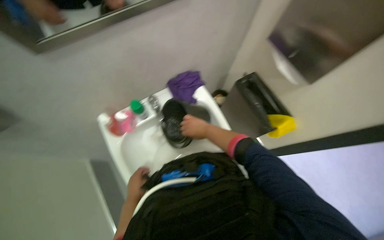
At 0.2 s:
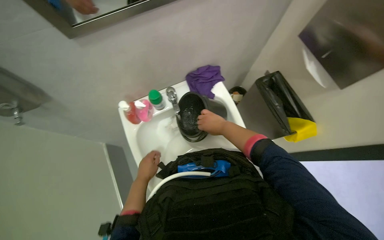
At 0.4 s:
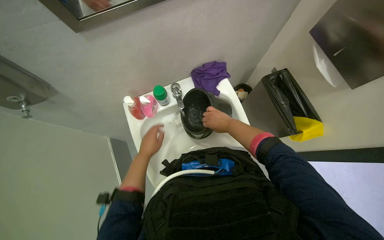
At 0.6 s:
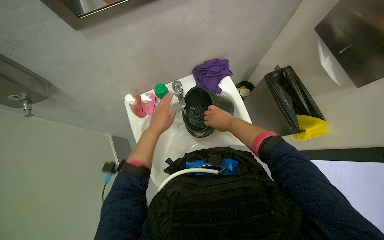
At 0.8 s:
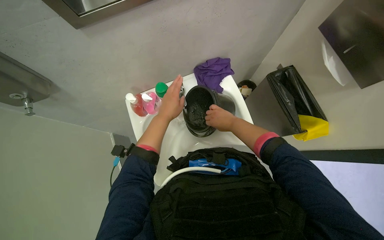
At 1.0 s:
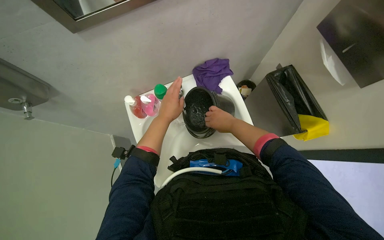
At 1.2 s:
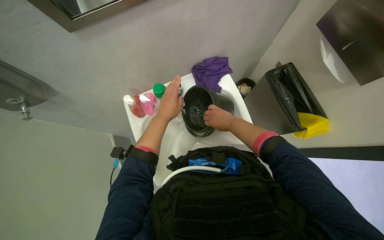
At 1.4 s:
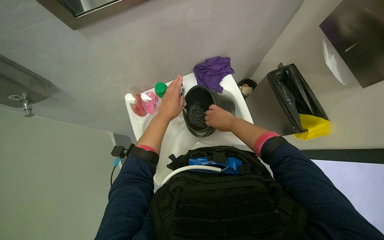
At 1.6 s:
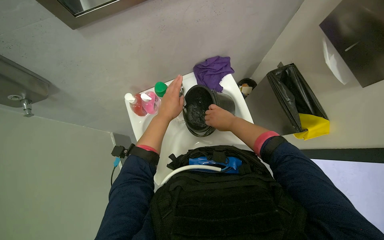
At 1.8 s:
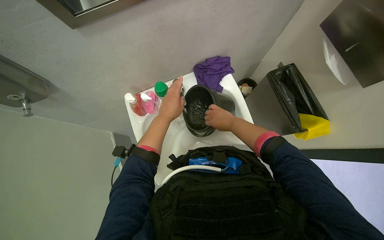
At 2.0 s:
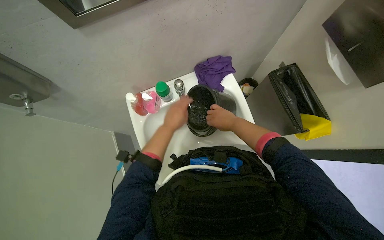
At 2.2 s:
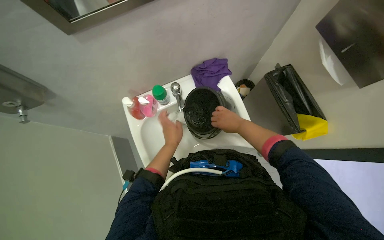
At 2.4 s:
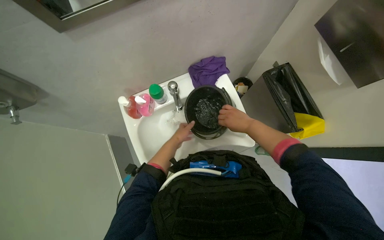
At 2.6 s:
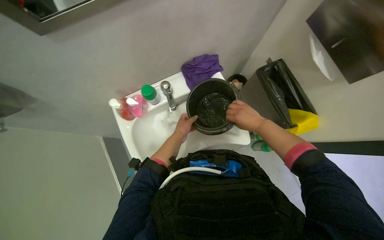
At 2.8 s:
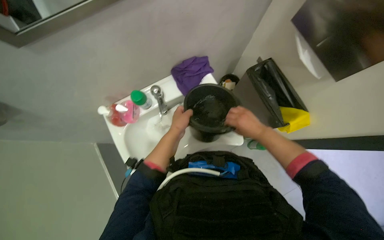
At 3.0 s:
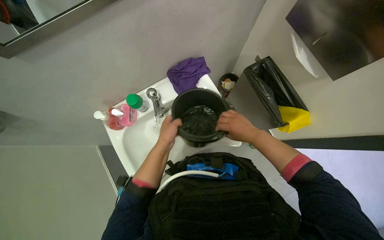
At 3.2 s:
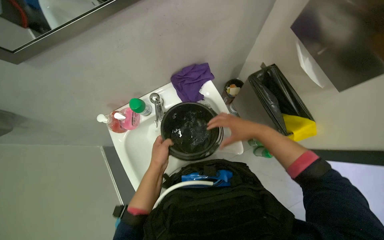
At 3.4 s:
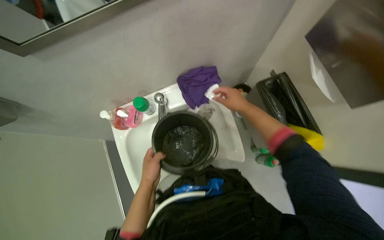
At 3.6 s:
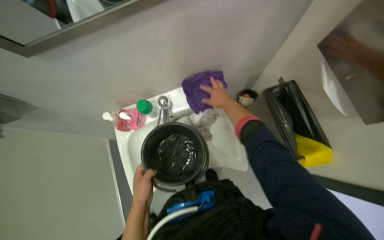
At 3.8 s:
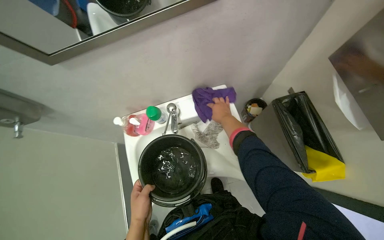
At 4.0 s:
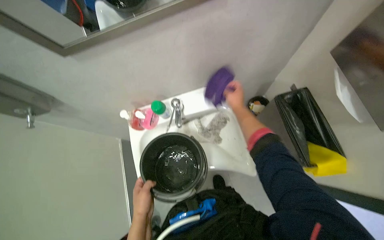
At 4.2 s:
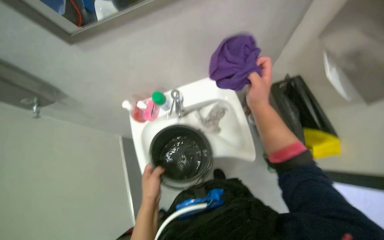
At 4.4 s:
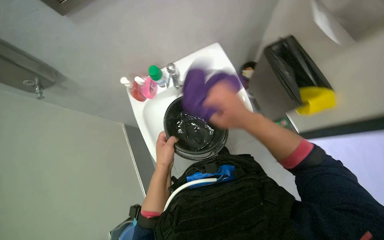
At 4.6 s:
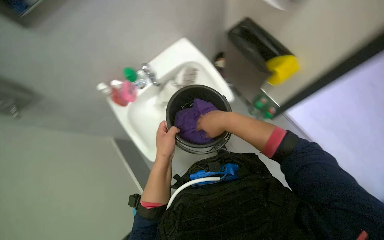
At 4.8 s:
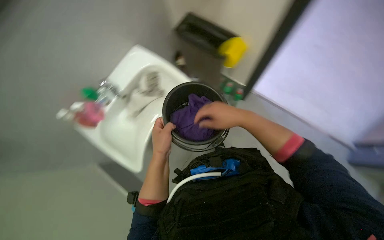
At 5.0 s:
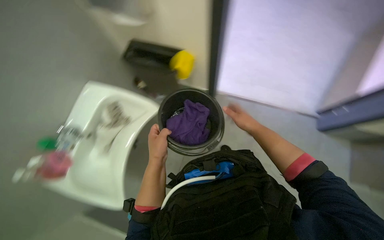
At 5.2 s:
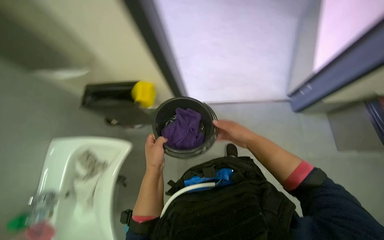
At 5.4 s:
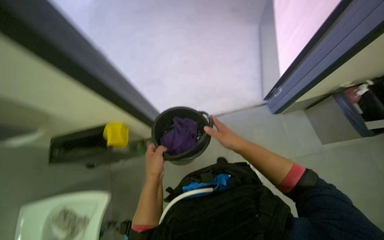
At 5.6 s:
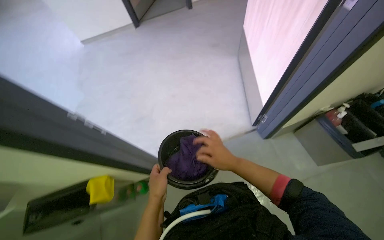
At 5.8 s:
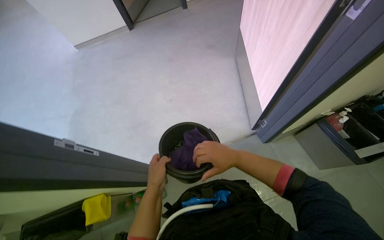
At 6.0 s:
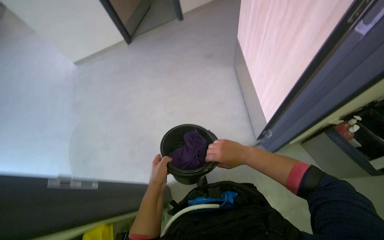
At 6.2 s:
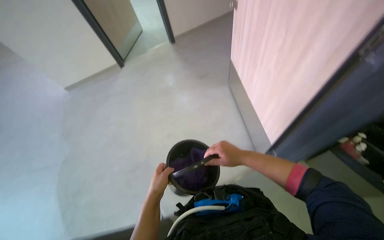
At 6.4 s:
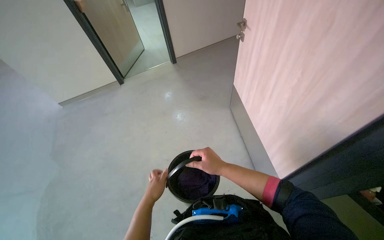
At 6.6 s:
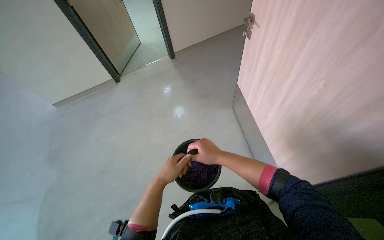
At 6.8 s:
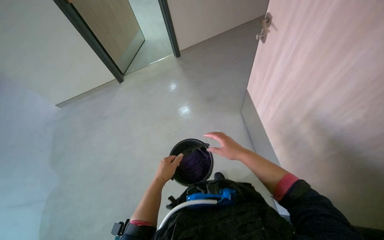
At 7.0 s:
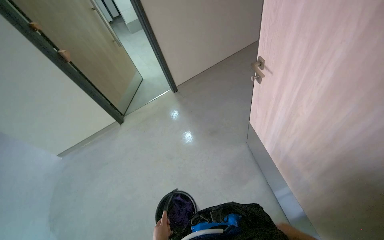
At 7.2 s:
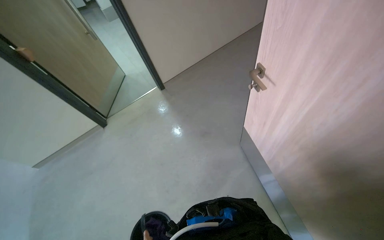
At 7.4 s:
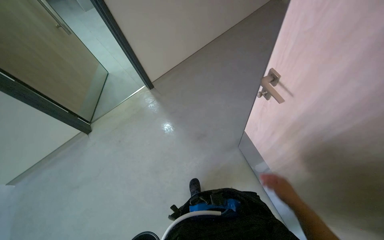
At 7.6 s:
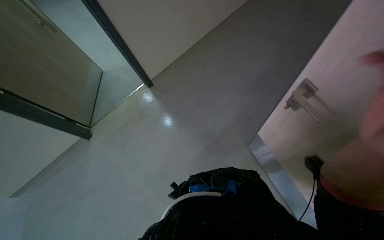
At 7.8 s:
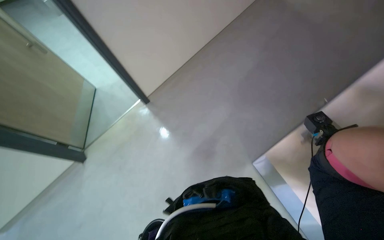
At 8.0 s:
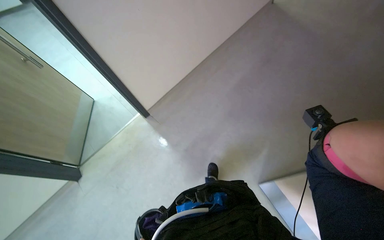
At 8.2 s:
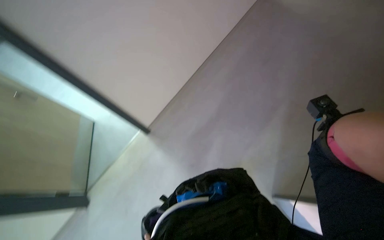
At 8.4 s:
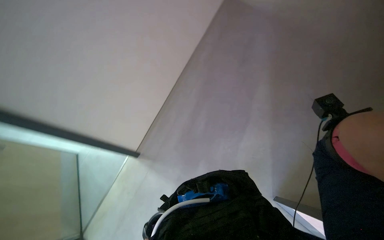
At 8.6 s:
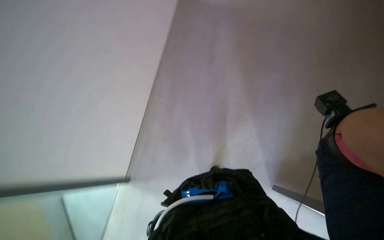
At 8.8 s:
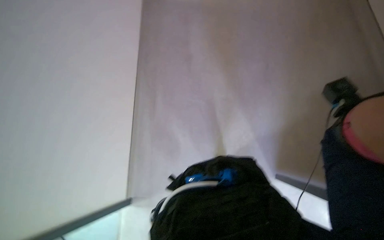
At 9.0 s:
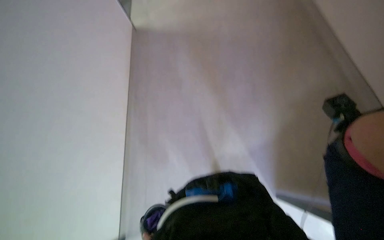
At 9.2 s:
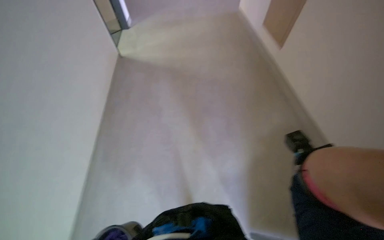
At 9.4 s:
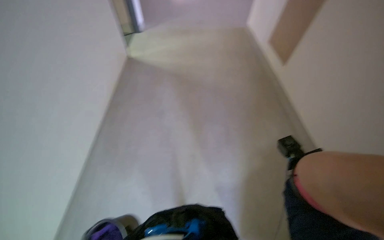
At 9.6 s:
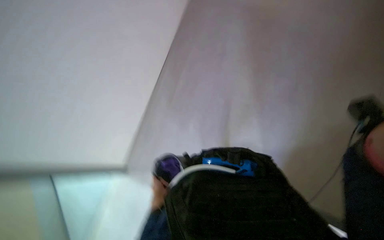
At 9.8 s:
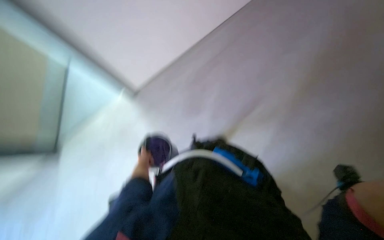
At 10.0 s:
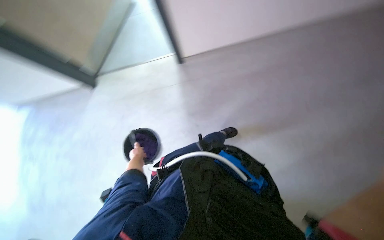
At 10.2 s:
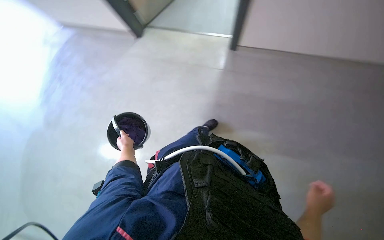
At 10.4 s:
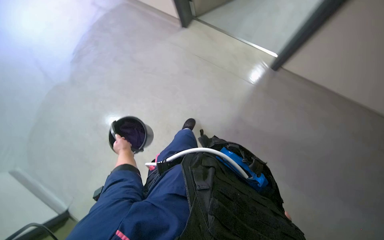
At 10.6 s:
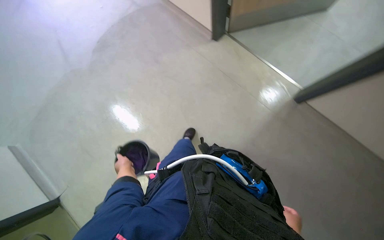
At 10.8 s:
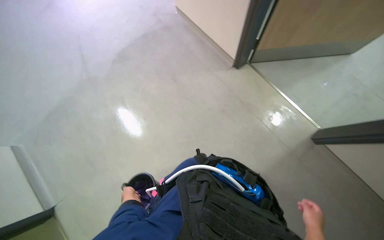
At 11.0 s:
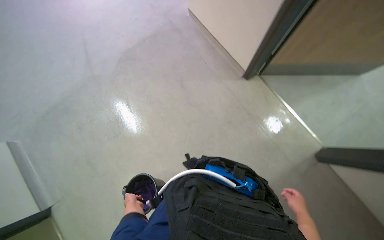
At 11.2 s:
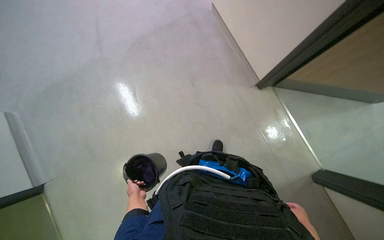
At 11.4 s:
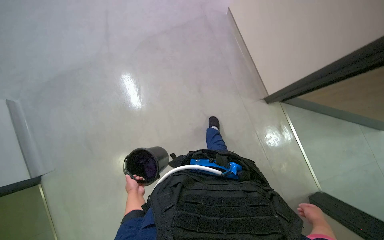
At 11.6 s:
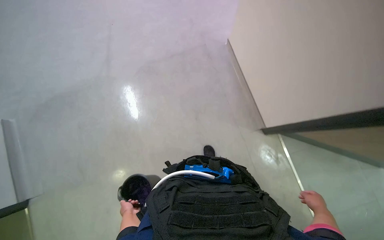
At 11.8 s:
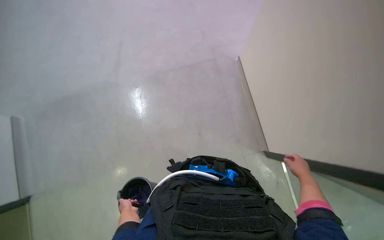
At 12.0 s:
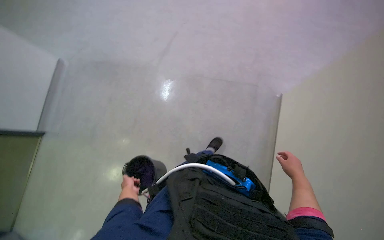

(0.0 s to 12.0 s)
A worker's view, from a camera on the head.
Job: preparing cleaning supplies.
The whole recording: Preparing cleaning supplies. The worker fills a bucket with water, adds a cloth, and wrings it out.
0.0 s - 1.6 s: The left hand goes about 20 cm up the picture.
1.6 s - 3.0 s: The left hand moves roughly 15 cm farther from the camera and comes back. The right hand heads to the right, covering about 10 cm.
3.0 s - 4.4 s: The right hand moves nearer to the camera and to the left, some 20 cm. Meanwhile the left hand goes about 20 cm down the picture.
4.4 s - 6.0 s: The head rotates about 40 degrees to the right. The camera pitches upward, by approximately 10 degrees.
6.0 s - 7.6 s: The head travels about 50 cm. The head rotates about 25 degrees to the right. The view tips upward by some 15 degrees.
7.6 s - 9.0 s: The wearer looks about 20 degrees further upward.
10.4 s - 12.0 s: The view tips upward by about 15 degrees. The scene rotates clockwise by about 40 degrees. The right hand shifts approximately 70 cm up the picture.

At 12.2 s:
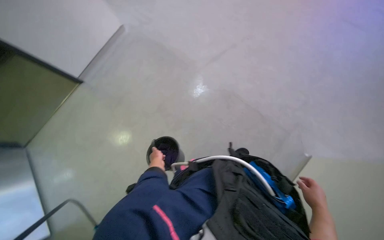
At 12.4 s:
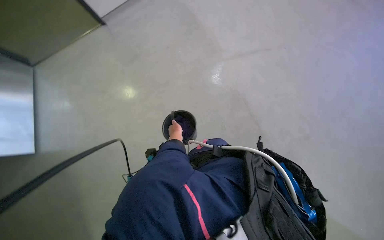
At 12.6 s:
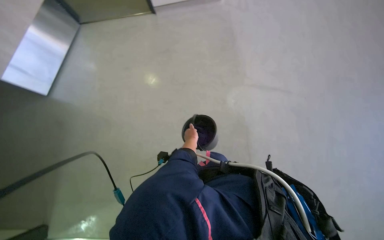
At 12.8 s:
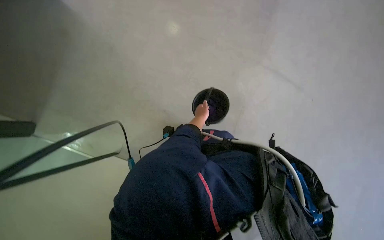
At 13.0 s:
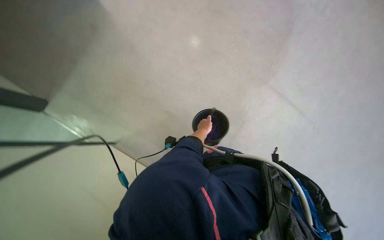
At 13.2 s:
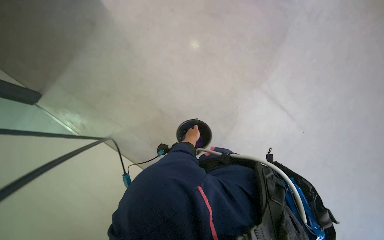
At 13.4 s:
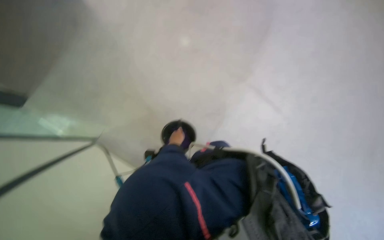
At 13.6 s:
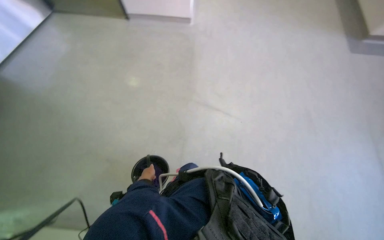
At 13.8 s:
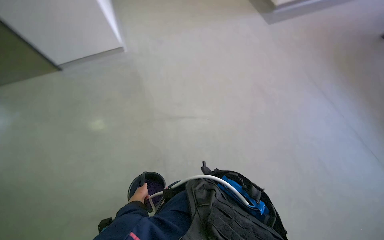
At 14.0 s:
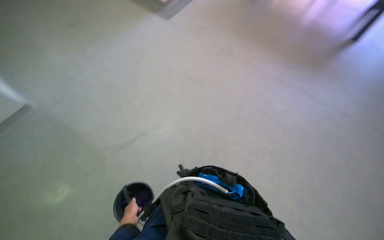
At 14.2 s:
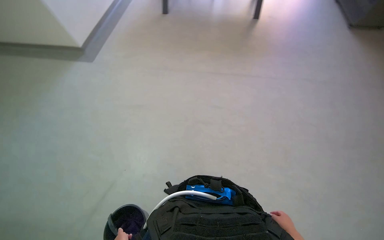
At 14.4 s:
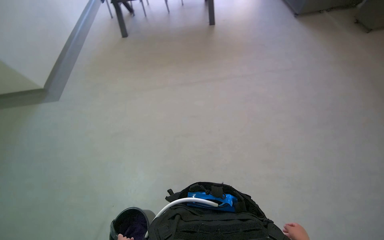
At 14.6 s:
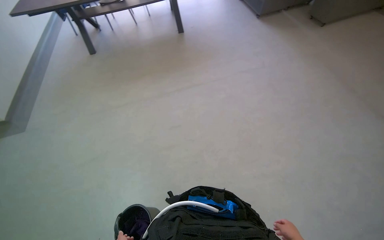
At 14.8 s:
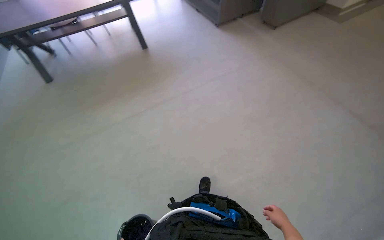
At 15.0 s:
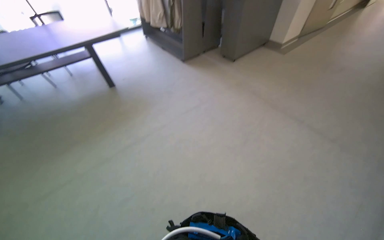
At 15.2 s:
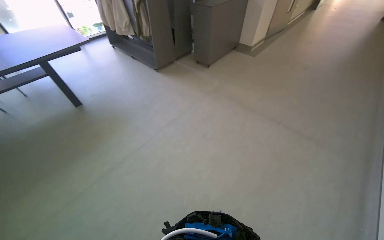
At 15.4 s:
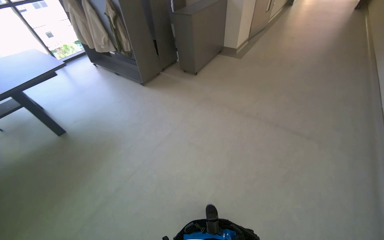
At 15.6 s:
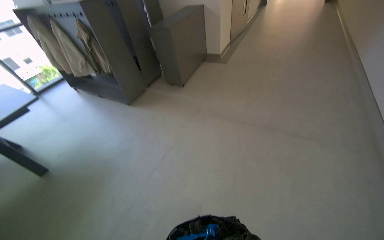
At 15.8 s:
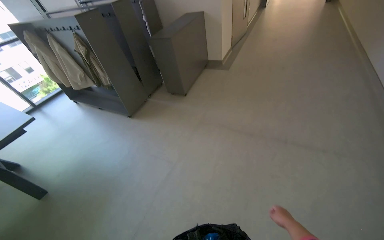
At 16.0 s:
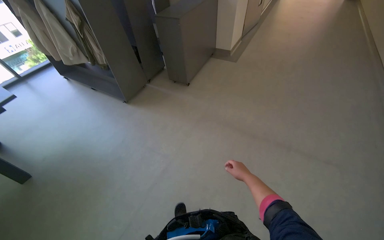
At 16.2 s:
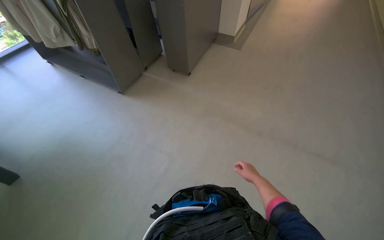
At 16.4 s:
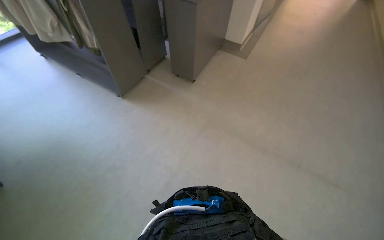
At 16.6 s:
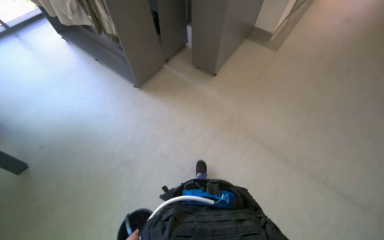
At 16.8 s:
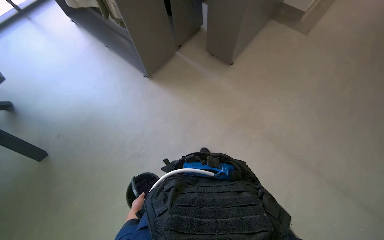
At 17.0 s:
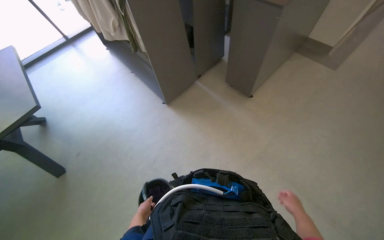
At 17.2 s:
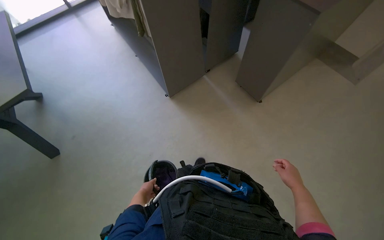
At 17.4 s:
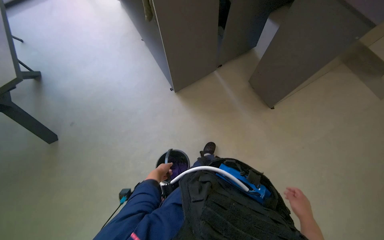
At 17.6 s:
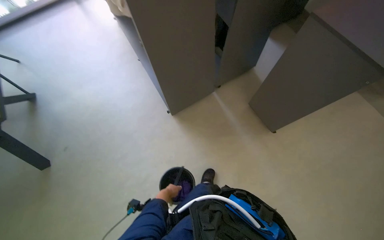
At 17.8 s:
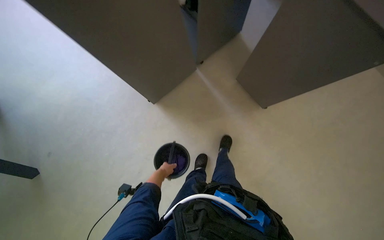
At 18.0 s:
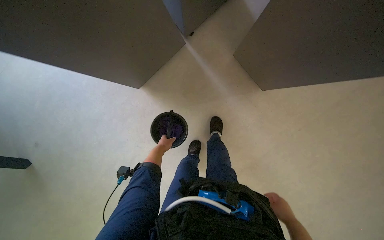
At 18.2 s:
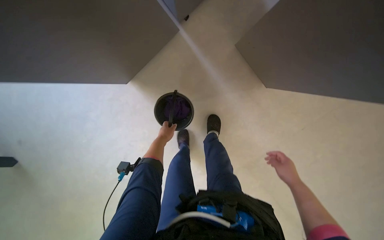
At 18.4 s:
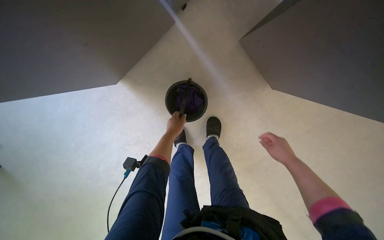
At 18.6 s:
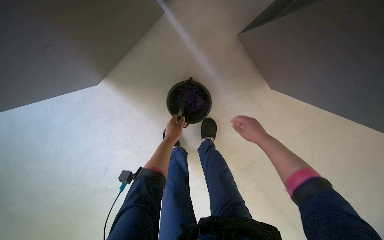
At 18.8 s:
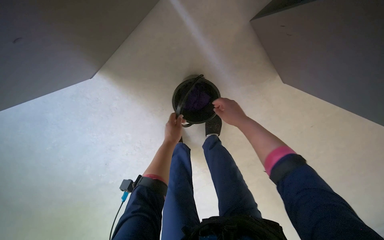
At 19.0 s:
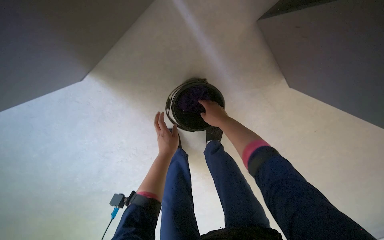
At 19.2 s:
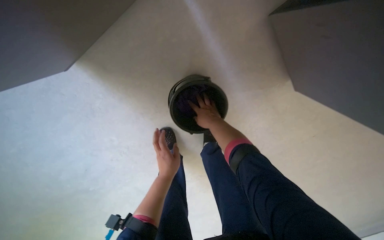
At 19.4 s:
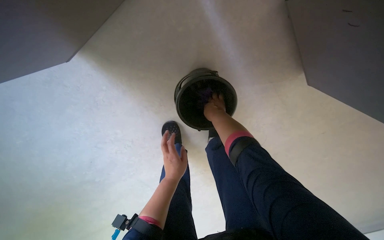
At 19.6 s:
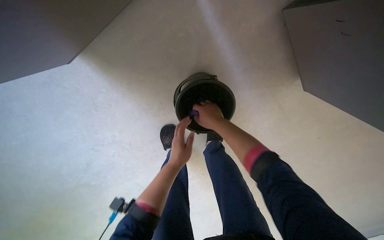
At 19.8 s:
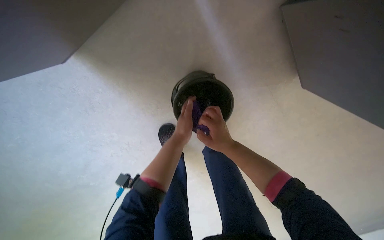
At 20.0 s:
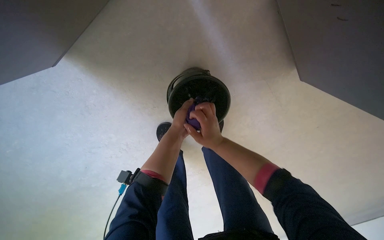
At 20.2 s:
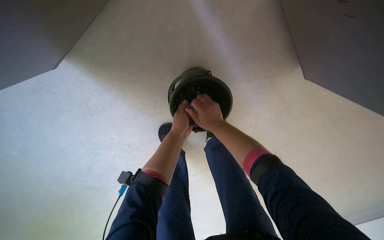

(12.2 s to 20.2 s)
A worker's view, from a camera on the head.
Job: preparing cleaning supplies.
The whole recording: Preparing cleaning supplies. The worker fills a bucket with water, adds a cloth, and wrings it out.
13.8 s - 15.4 s: The head travels about 40 cm. The head rotates some 80 degrees to the right. The view tips upward by about 25 degrees.
15.4 s - 17.0 s: The wearer moves roughly 1 m. The view tilts some 15 degrees downward.
17.0 s - 18.6 s: The camera travels some 60 cm. The wearer looks some 15 degrees further downward.
18.6 s - 20.2 s: The right hand shifts some 20 cm to the left, while the left hand moves roughly 10 cm down the picture and comes back.
